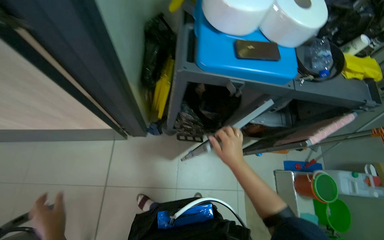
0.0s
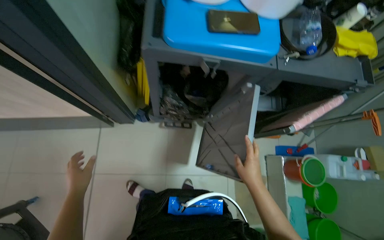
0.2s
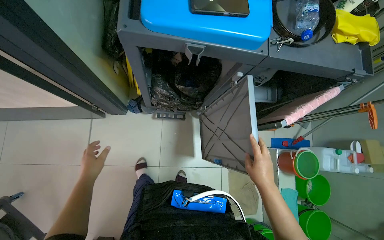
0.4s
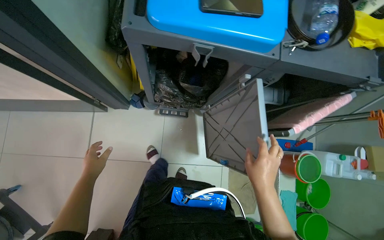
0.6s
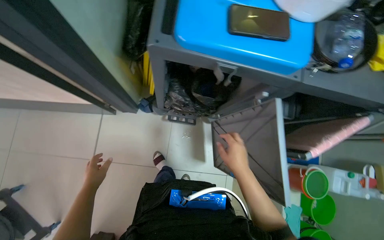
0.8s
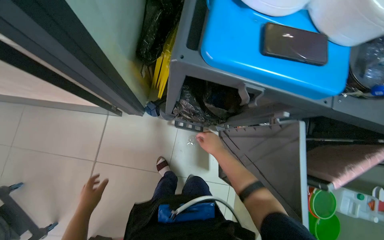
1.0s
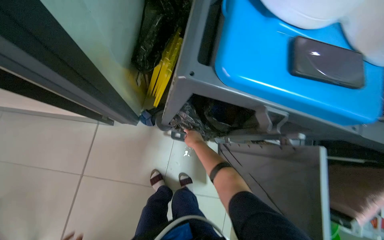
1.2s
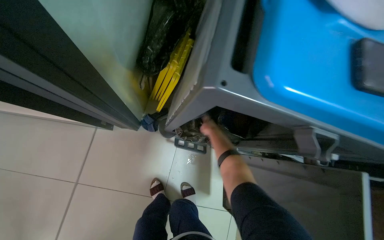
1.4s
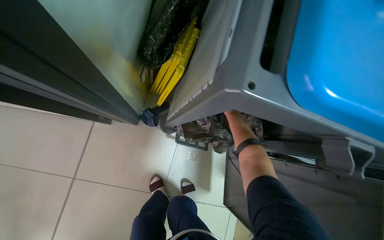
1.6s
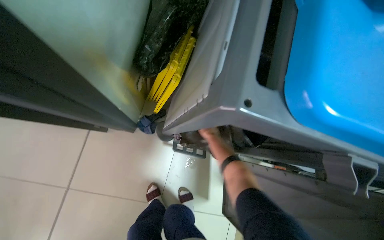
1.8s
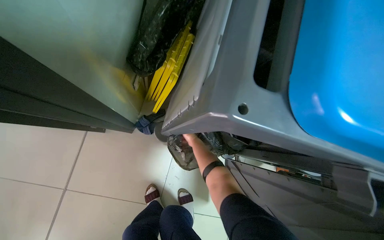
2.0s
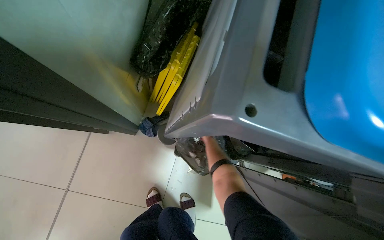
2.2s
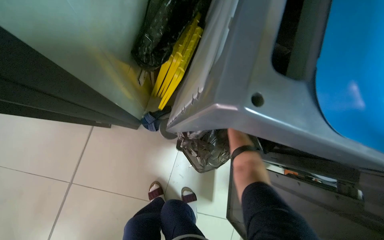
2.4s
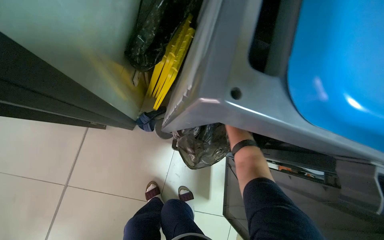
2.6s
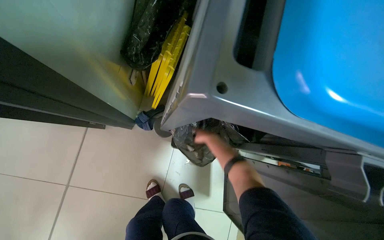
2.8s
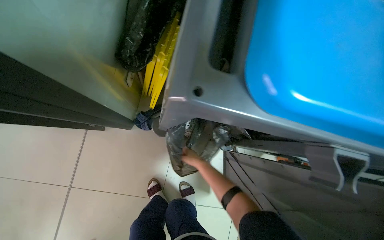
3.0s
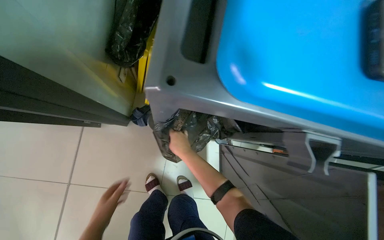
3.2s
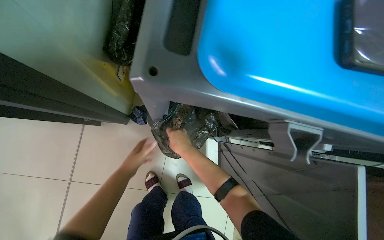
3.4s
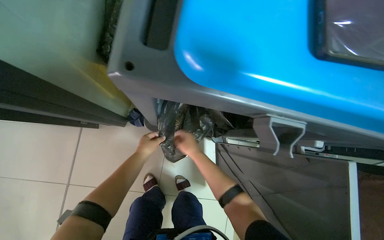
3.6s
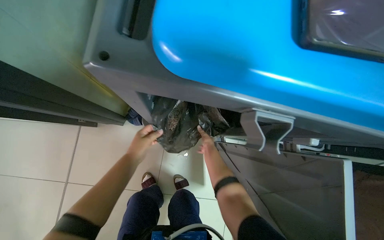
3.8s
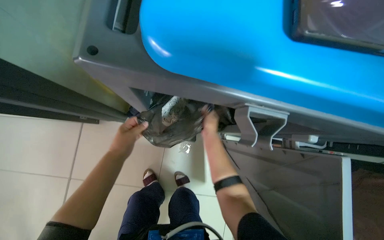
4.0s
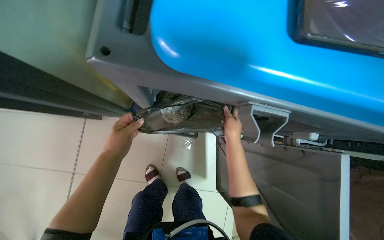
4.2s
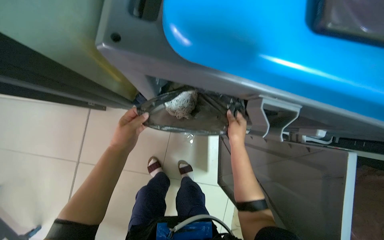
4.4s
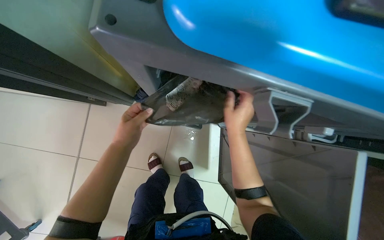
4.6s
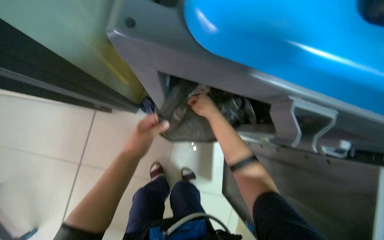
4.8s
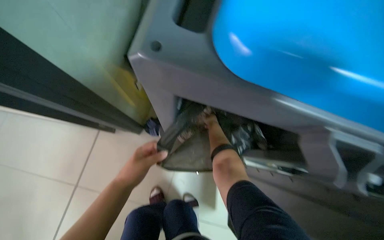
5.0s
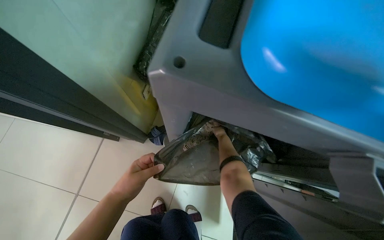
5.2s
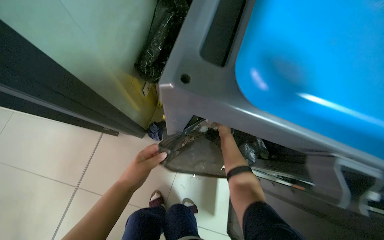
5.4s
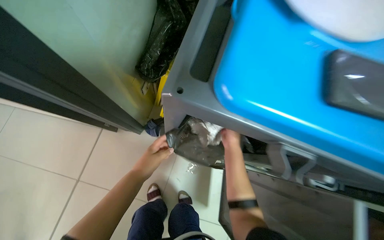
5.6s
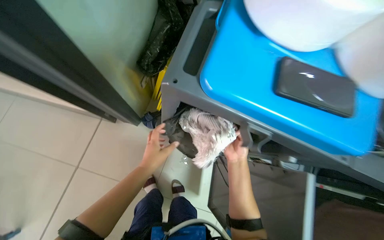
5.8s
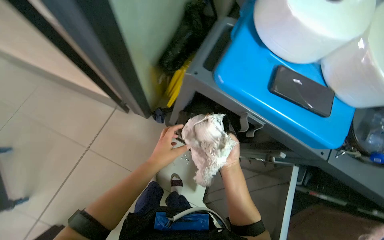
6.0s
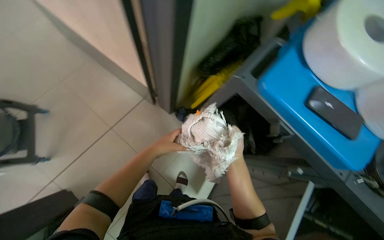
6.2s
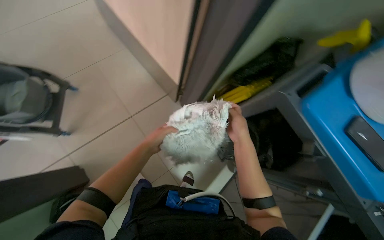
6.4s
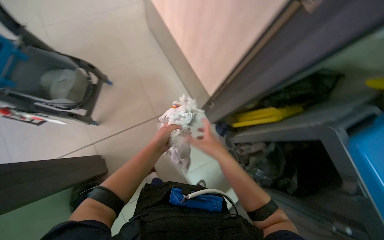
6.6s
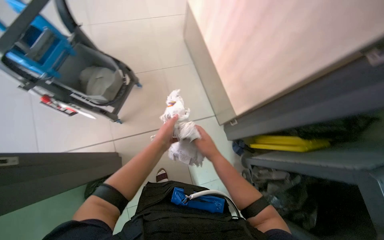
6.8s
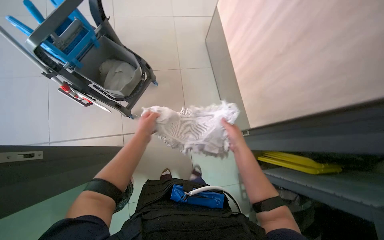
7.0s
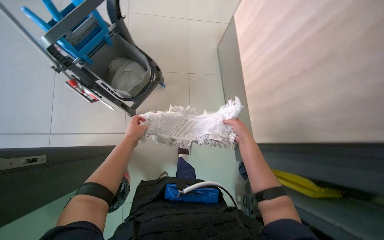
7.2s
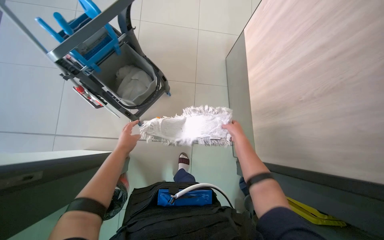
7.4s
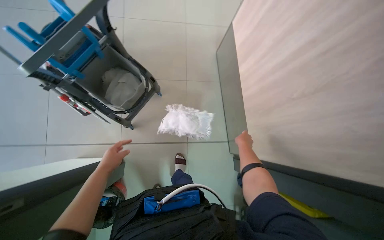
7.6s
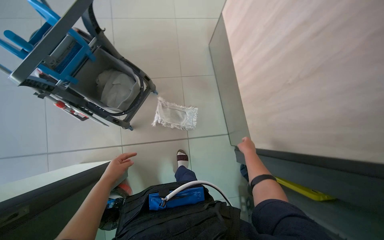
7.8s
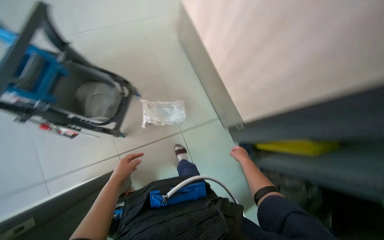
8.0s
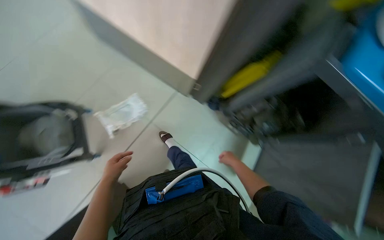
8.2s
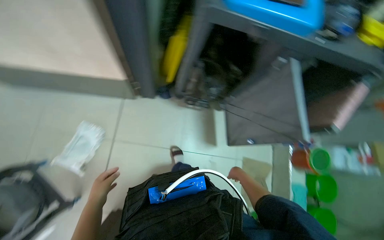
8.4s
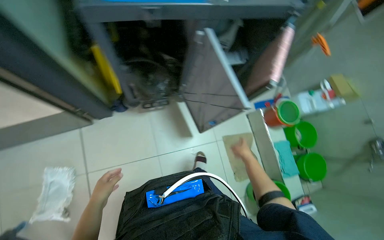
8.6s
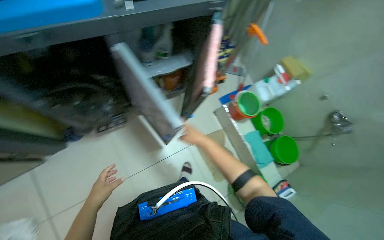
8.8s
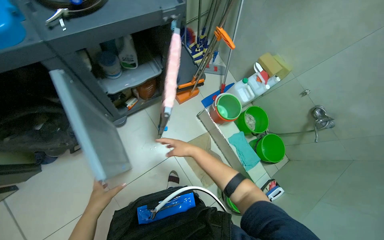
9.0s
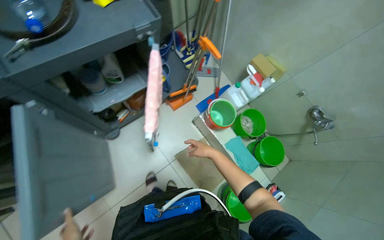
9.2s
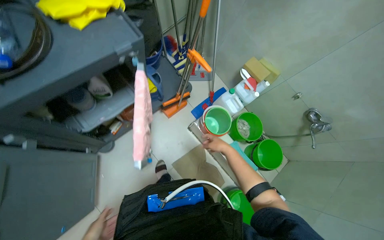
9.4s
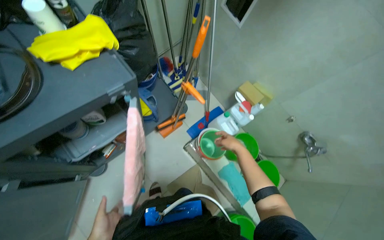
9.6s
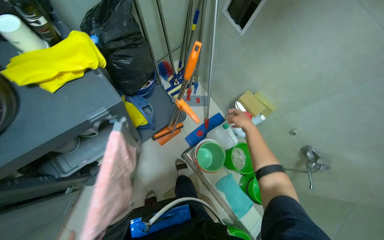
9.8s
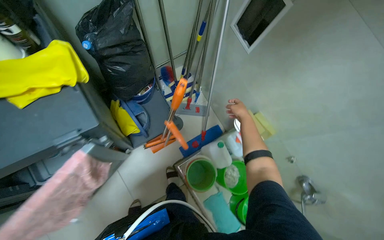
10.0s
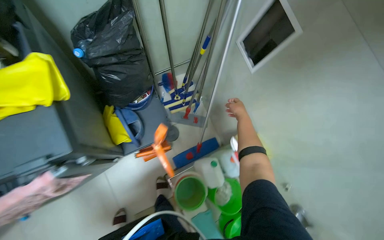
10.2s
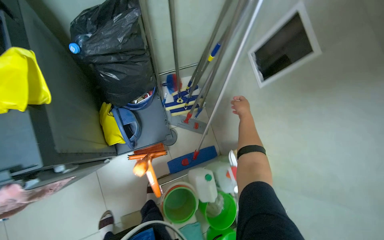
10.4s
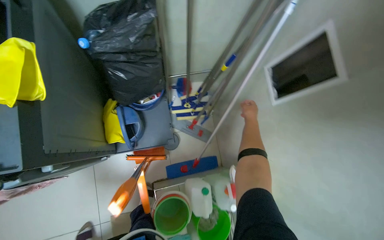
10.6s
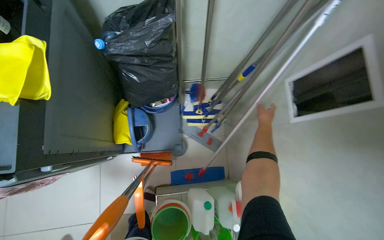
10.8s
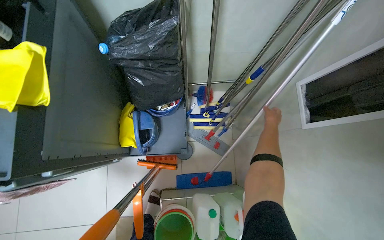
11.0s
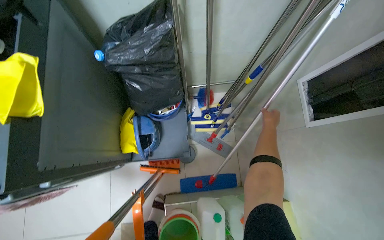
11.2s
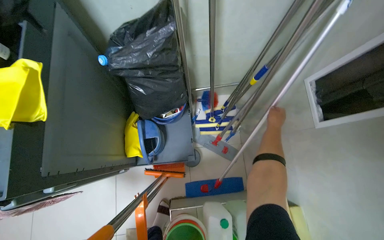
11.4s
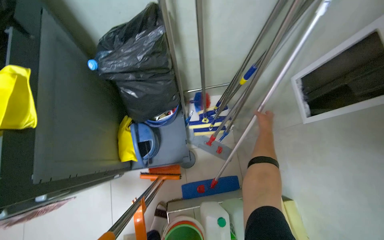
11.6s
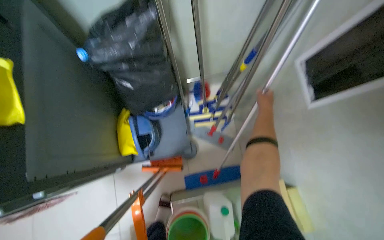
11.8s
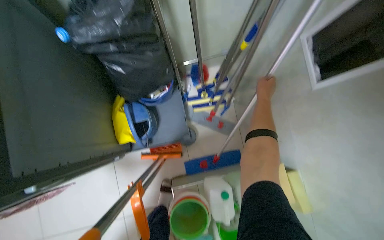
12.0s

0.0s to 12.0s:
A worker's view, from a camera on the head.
Job: preparing cleaning supplies.
The whole recording: Preparing cleaning cart and mop. The worker fills buckets with water, organizes cloths, and assembles the mop on the cleaning cart.
0.0s to 1.6s: The head travels roughly 40 cm.
1.6s to 3.0s: The right hand heads down the picture and to the left, covering some 20 cm, and goes farther from the camera and returns, roughly 35 cm each way.
3.0s to 4.4s: The right hand swings nearer and farther, roughly 20 cm each way, with 2 reversals.
4.4s to 6.0s: The camera pitches upward, by roughly 10 degrees. The right hand travels farther from the camera and back again, roughly 40 cm each way.
6.0s to 7.6s: The camera travels some 70 cm. The wearer's head swings about 60 degrees to the left.
7.6s to 9.0s: The camera travels roughly 1 m. The head rotates approximately 120 degrees to the right. The camera pitches downward, by roughly 15 degrees.
9.0s to 10.4s: The head travels approximately 70 cm.

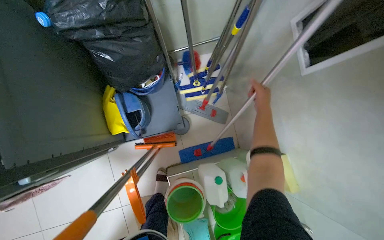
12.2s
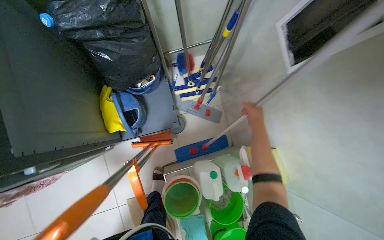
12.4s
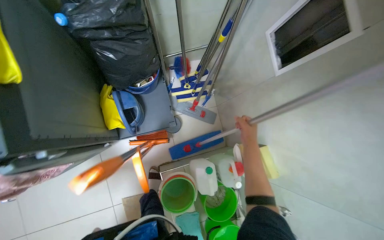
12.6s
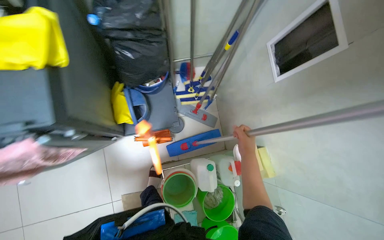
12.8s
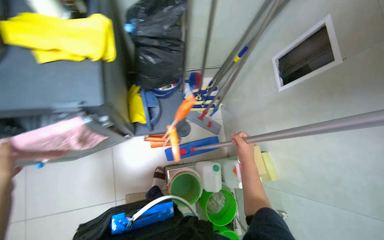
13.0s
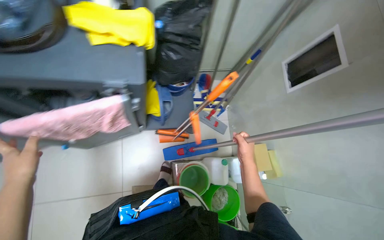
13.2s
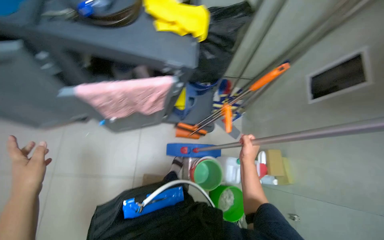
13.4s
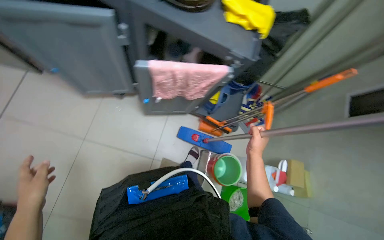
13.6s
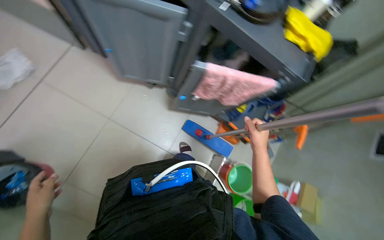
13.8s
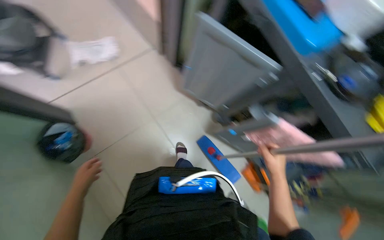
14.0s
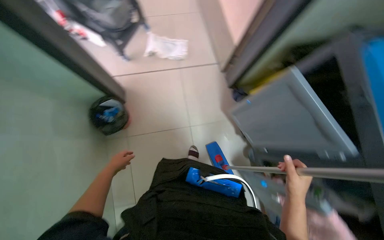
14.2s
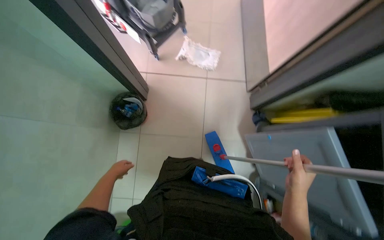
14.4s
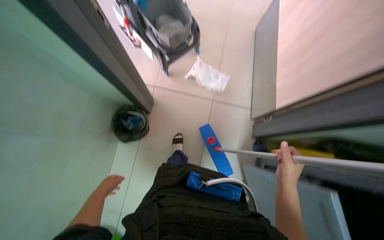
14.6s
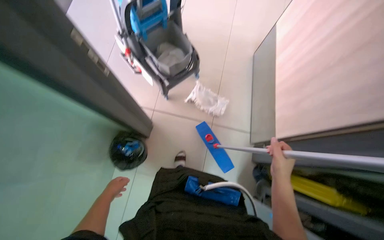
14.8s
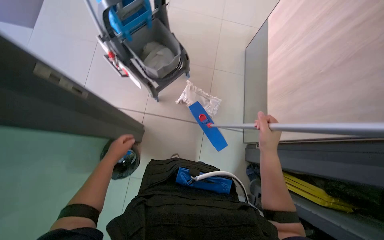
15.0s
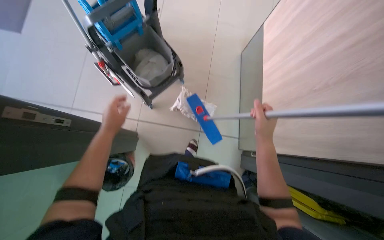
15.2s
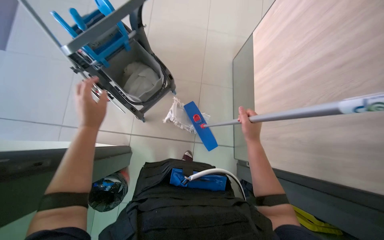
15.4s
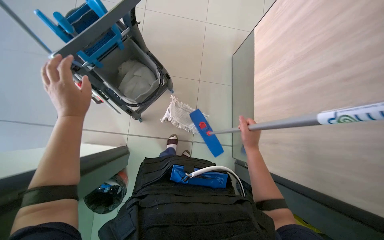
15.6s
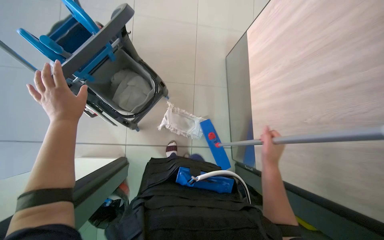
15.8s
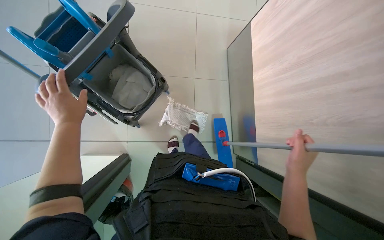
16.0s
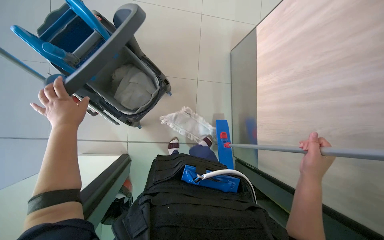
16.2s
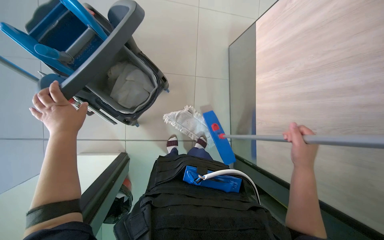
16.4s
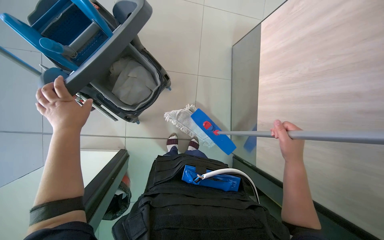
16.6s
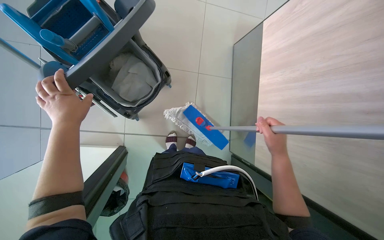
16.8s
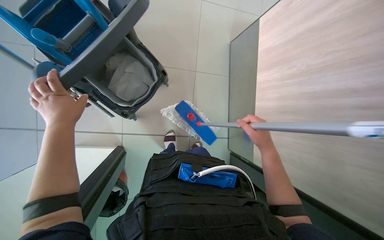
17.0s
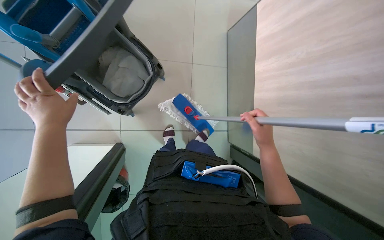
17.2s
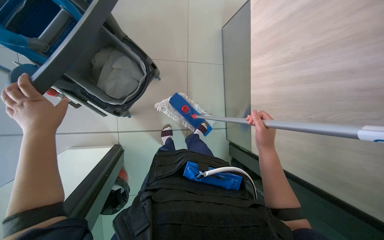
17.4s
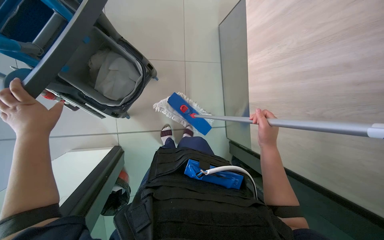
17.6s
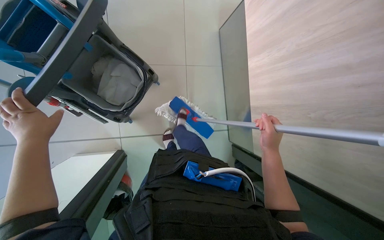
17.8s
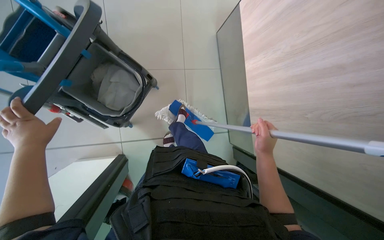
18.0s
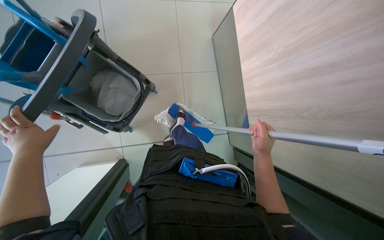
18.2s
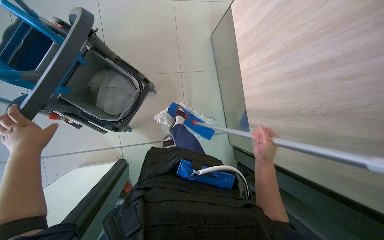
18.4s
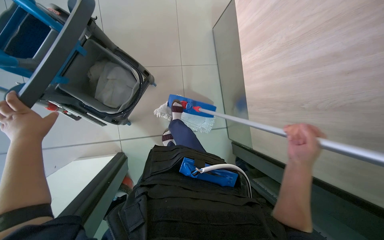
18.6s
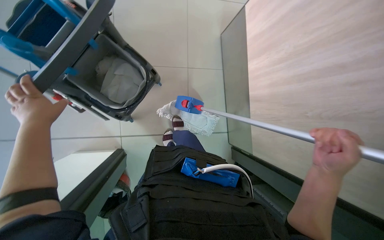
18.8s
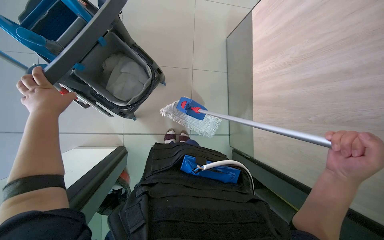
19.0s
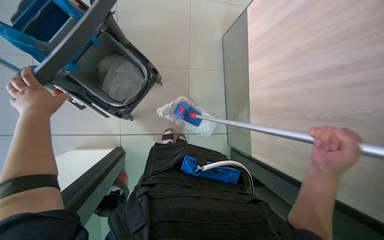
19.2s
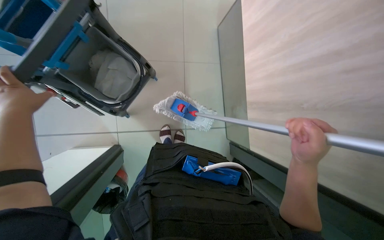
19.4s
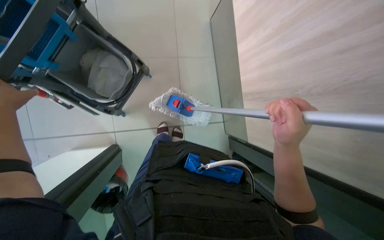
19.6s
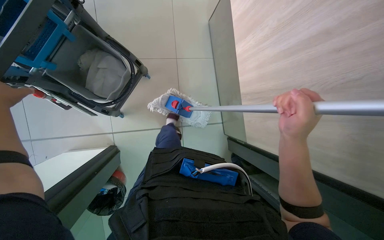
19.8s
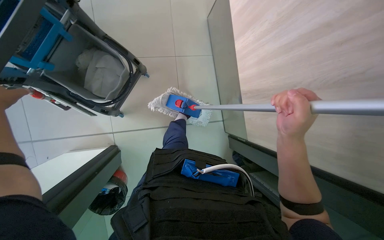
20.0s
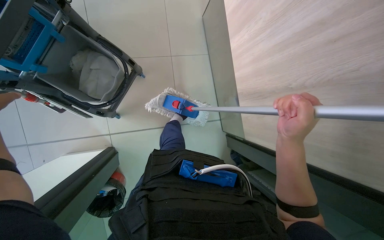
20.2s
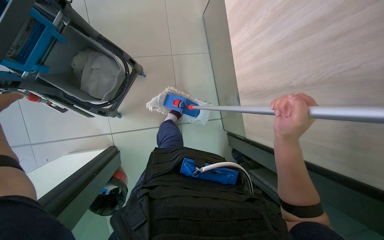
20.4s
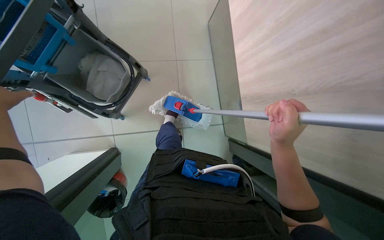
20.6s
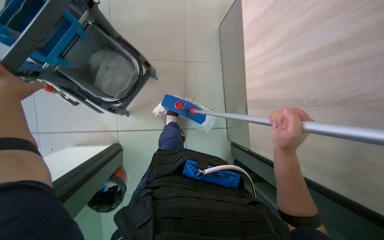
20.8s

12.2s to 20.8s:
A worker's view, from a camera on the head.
Job: preparing cleaning supplies.
The whole recording: Preparing cleaning cart and mop. The worker fills buckets with water, organizes cloths, and assembles the mop on the cleaning cart.
12.2s to 13.6s: The camera is carried approximately 80 cm. The wearer looks roughly 15 degrees further upward. The scene turns approximately 30 degrees clockwise in the picture.
13.6s to 15.0s: The wearer moves approximately 90 cm. The head rotates roughly 80 degrees to the left.
15.0s to 16.6s: The wearer moves roughly 40 cm.
16.6s to 18.0s: The hands stay close to where they were, moving slightly.
18.0s to 19.4s: The right hand heads nearer to the camera, covering roughly 10 cm.
